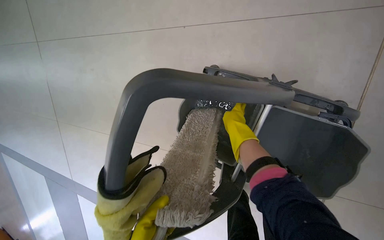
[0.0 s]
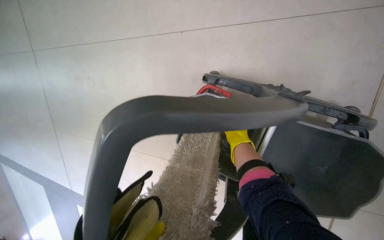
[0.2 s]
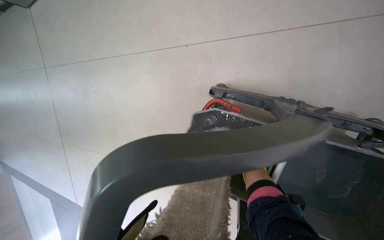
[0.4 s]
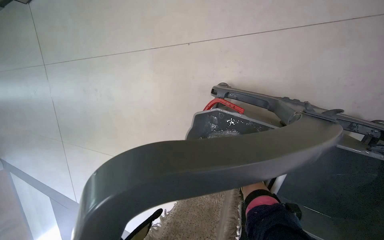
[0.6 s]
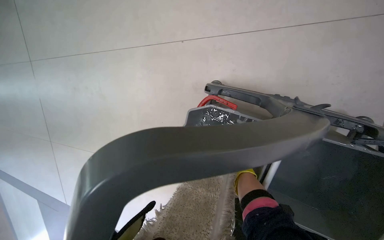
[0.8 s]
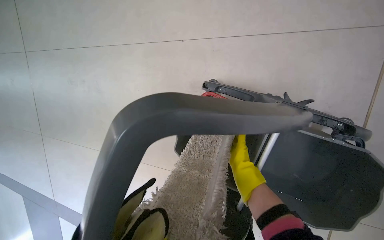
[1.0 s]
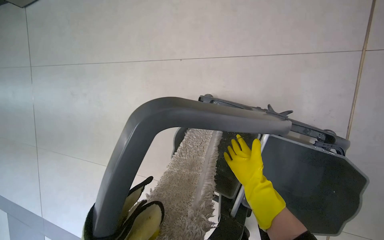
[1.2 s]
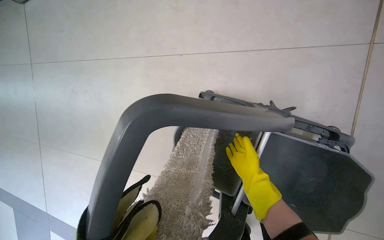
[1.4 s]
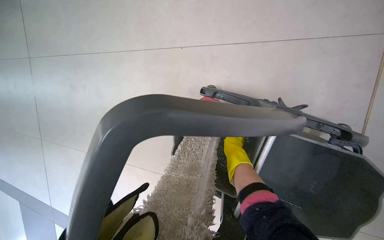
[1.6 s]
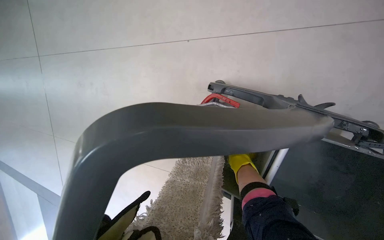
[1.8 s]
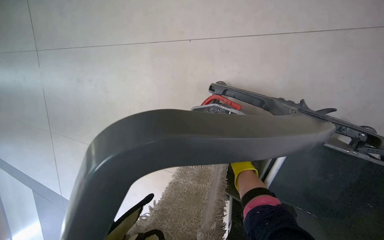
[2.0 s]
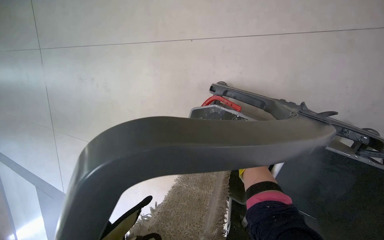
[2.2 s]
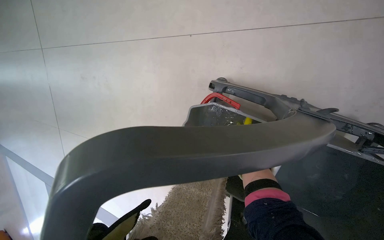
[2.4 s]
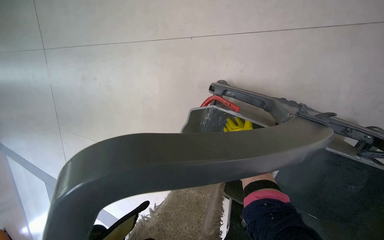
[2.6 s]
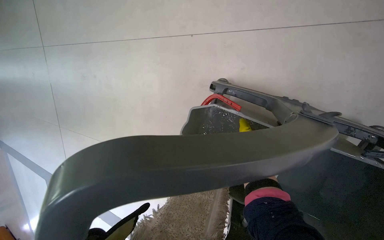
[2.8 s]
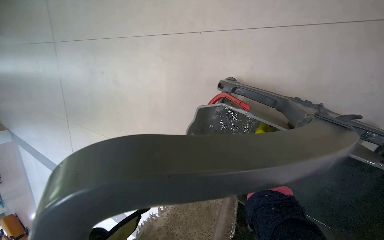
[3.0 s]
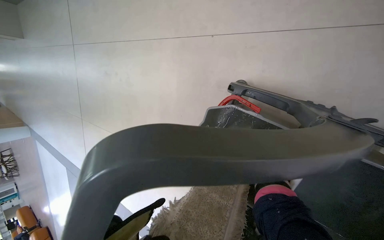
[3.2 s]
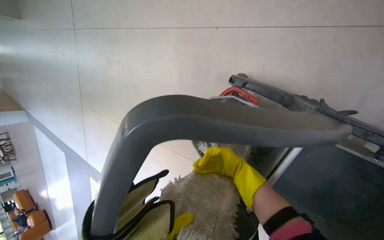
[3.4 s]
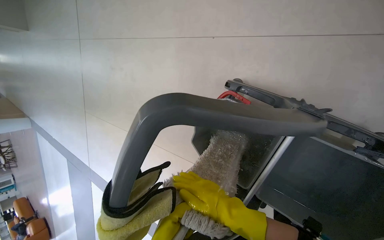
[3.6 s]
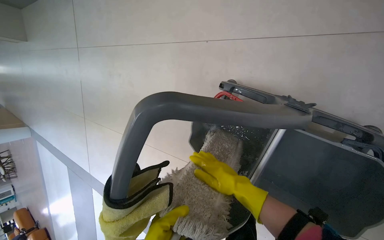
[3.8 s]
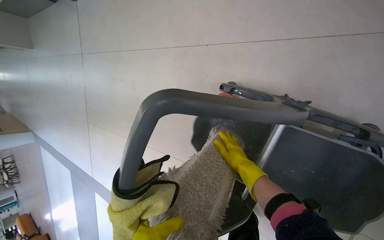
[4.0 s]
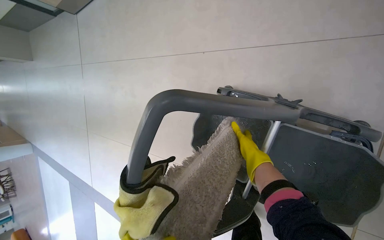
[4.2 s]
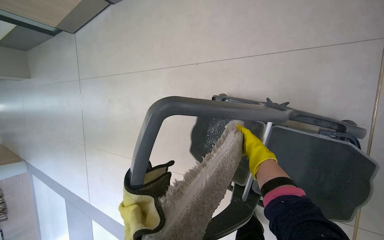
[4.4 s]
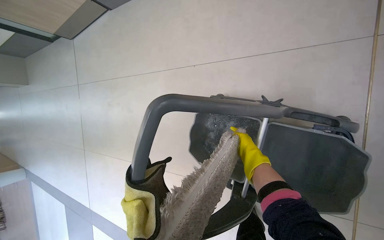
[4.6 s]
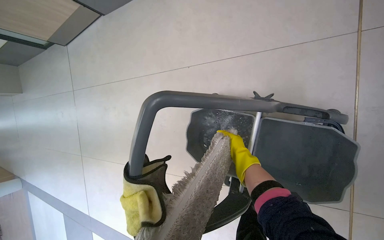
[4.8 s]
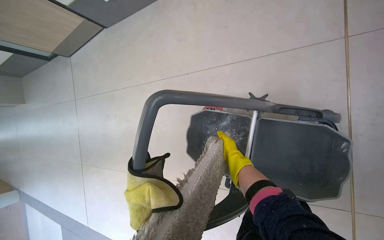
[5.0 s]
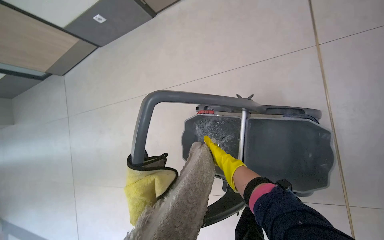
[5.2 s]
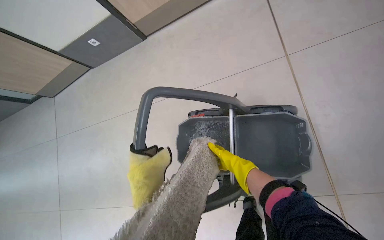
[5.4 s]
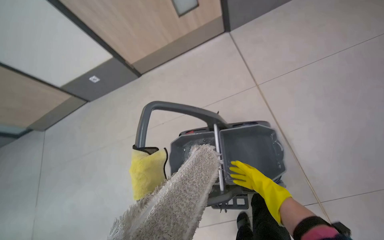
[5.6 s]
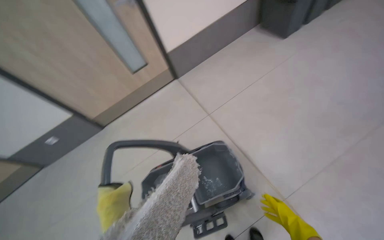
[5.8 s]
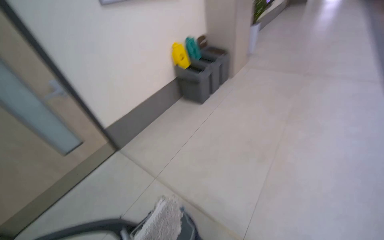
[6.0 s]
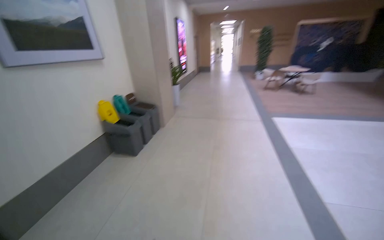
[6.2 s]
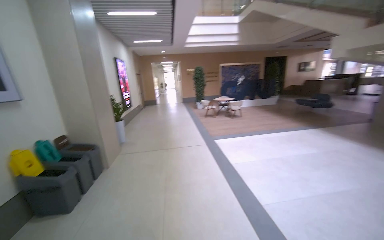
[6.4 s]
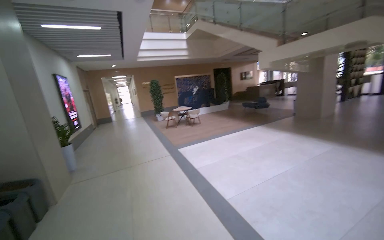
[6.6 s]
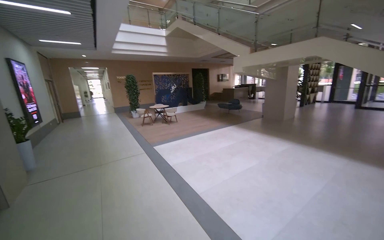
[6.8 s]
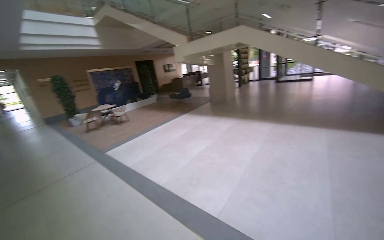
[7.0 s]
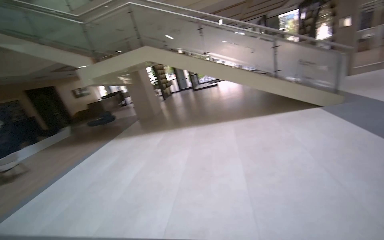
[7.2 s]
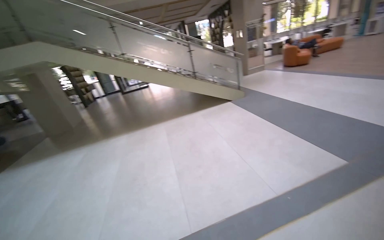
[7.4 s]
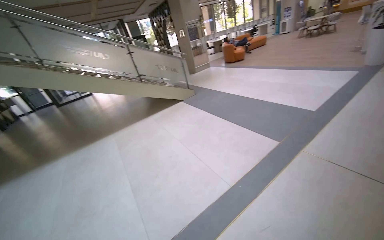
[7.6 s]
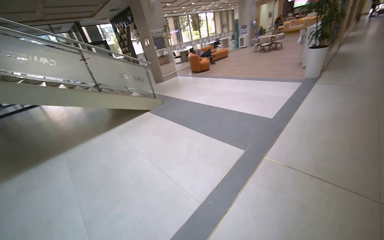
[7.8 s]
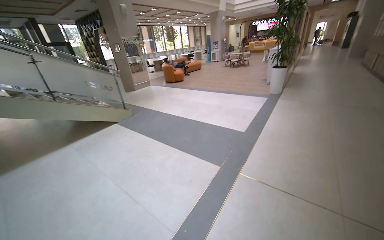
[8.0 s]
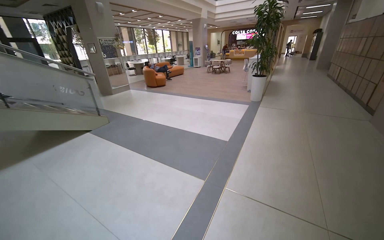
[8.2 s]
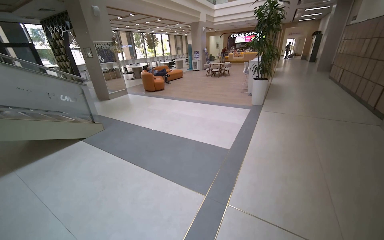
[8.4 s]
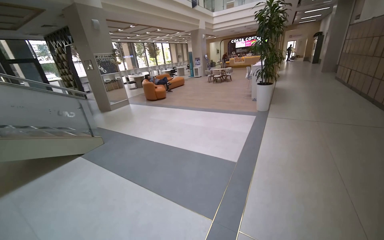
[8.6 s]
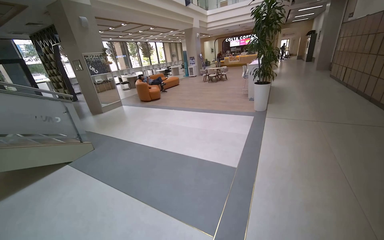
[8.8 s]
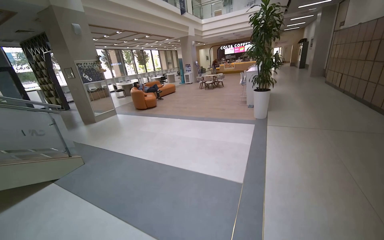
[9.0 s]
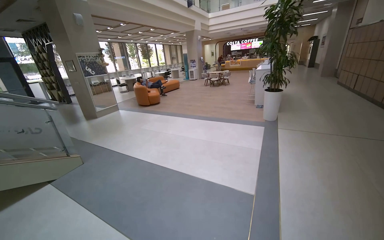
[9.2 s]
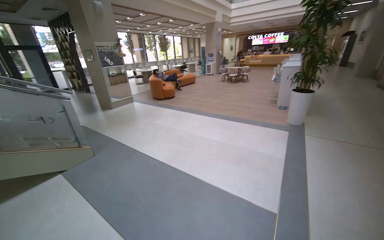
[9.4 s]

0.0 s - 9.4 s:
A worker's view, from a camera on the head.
Job: preparing cleaning supplies.
The whole recording: Washing cloth. The worker washes the cloth.
0.0 s - 1.6 s: The right hand heads farther from the camera, covering roughly 20 cm.
4.8 s - 6.2 s: The camera travels some 90 cm. The head turns to the right by about 75 degrees. The camera pitches upward, by approximately 85 degrees.
6.2 s - 7.8 s: The wearer moves some 1 m. The wearer looks some 145 degrees further to the right. The view tilts about 20 degrees upward.
7.8 s - 9.4 s: The head travels approximately 1.5 m.

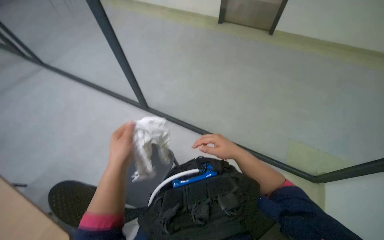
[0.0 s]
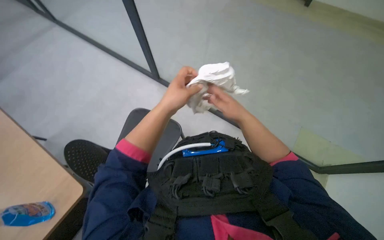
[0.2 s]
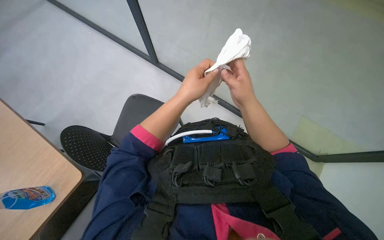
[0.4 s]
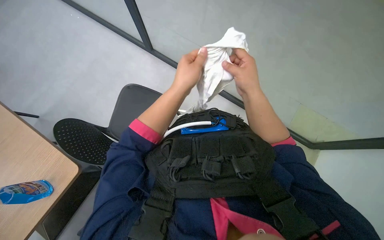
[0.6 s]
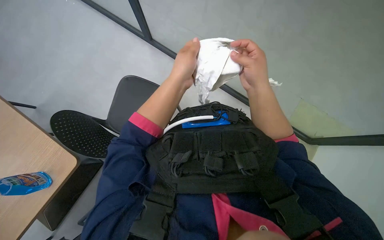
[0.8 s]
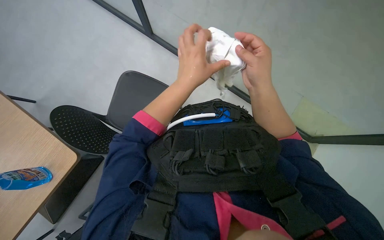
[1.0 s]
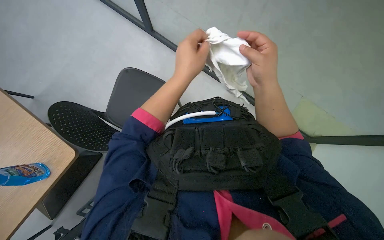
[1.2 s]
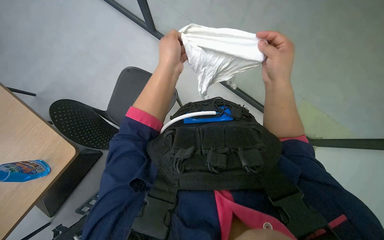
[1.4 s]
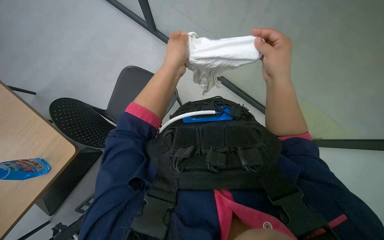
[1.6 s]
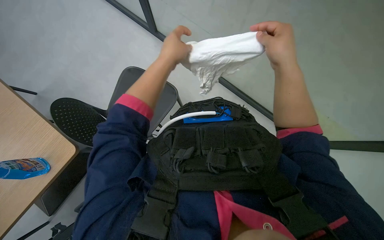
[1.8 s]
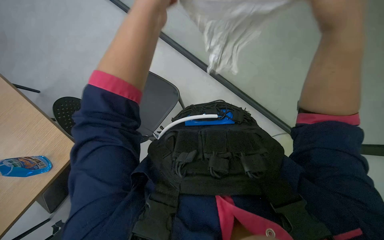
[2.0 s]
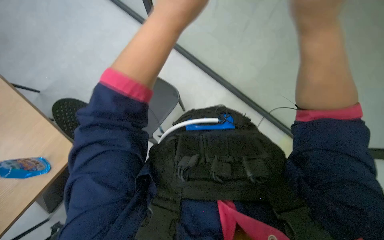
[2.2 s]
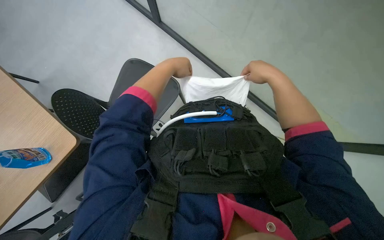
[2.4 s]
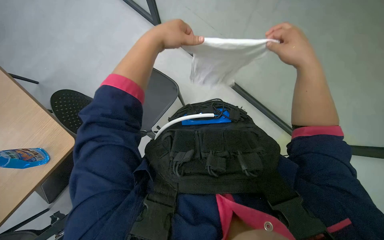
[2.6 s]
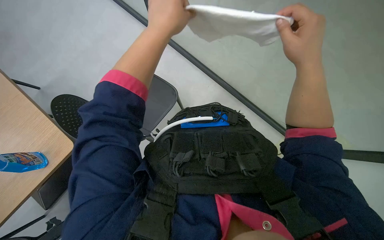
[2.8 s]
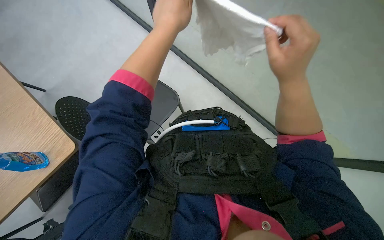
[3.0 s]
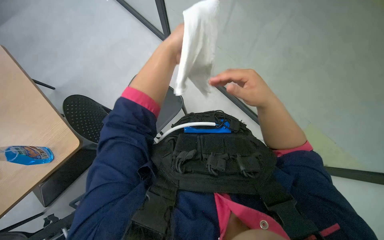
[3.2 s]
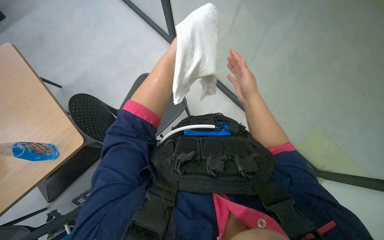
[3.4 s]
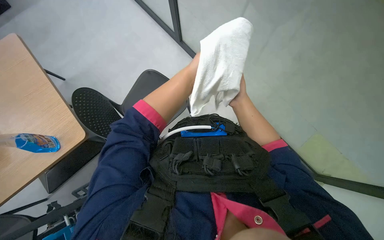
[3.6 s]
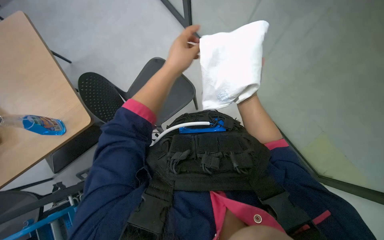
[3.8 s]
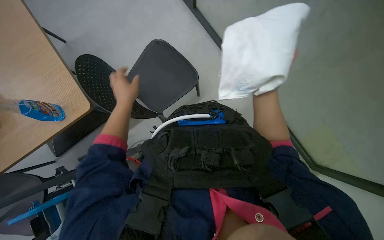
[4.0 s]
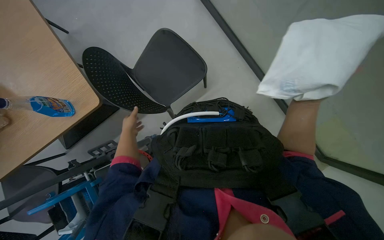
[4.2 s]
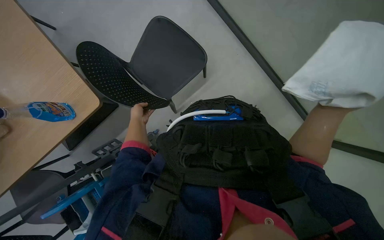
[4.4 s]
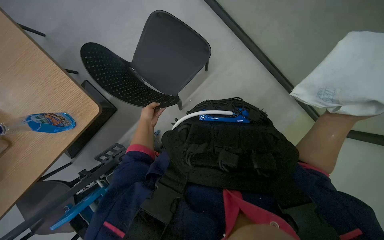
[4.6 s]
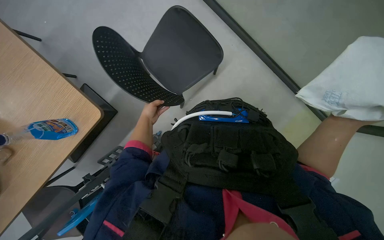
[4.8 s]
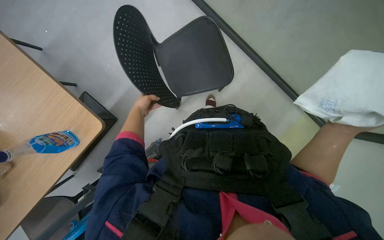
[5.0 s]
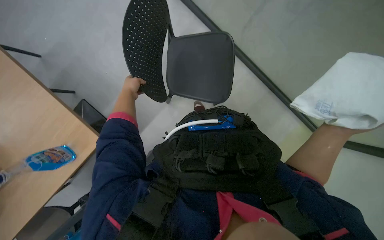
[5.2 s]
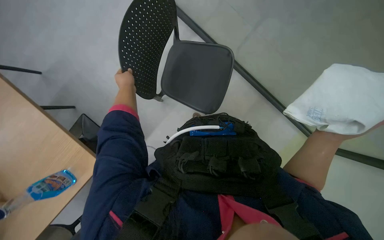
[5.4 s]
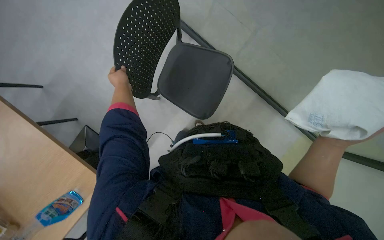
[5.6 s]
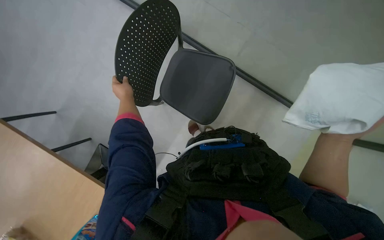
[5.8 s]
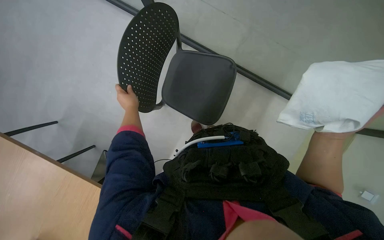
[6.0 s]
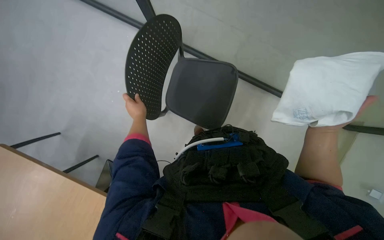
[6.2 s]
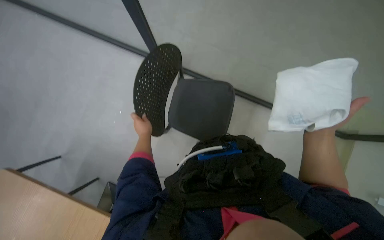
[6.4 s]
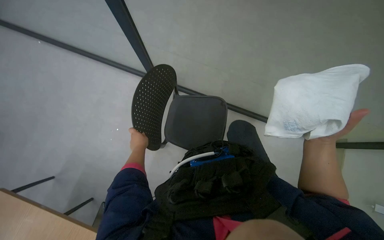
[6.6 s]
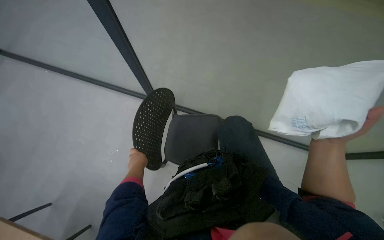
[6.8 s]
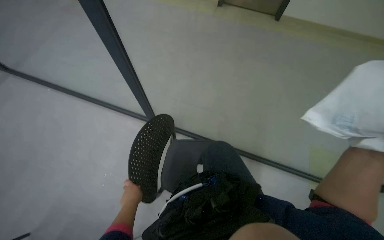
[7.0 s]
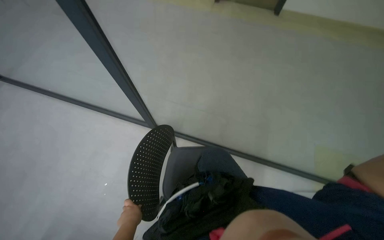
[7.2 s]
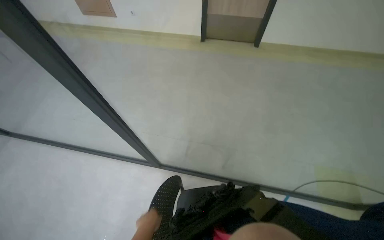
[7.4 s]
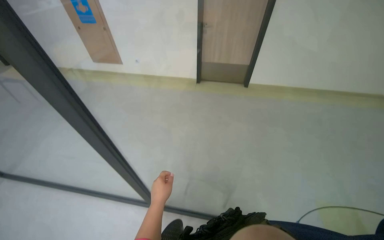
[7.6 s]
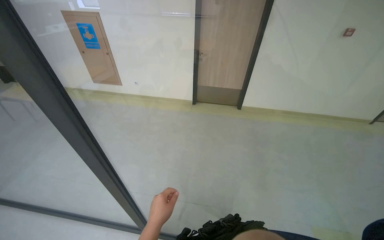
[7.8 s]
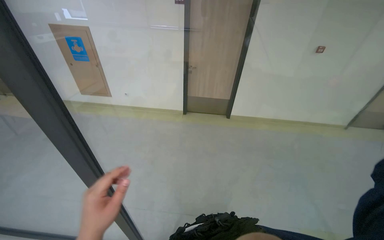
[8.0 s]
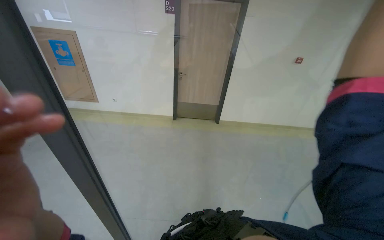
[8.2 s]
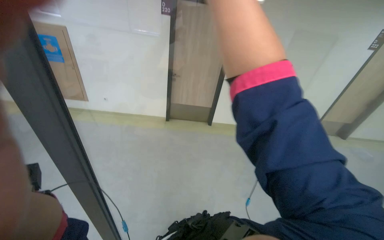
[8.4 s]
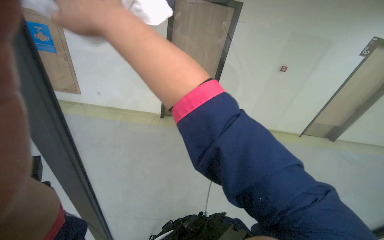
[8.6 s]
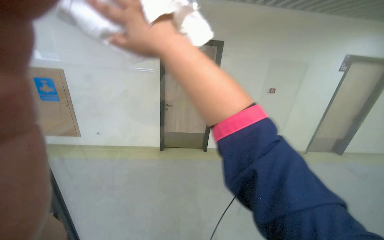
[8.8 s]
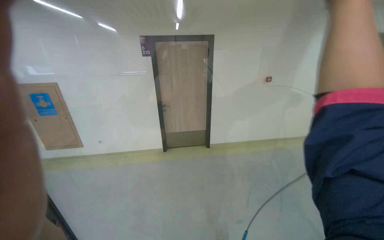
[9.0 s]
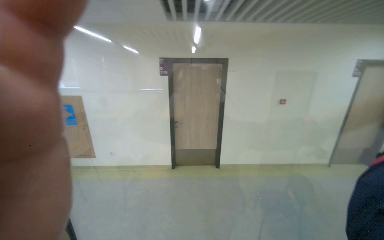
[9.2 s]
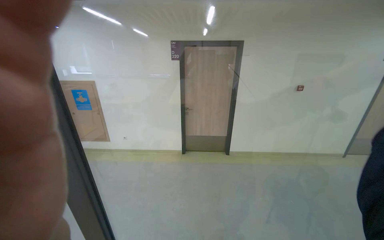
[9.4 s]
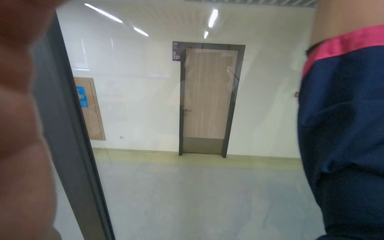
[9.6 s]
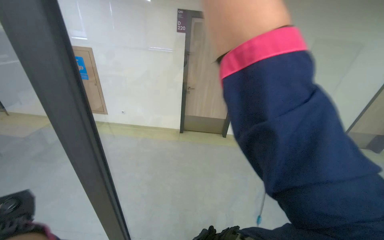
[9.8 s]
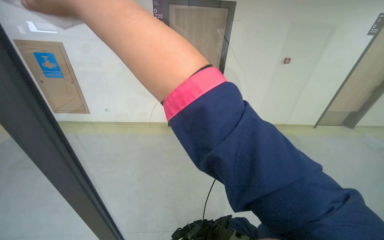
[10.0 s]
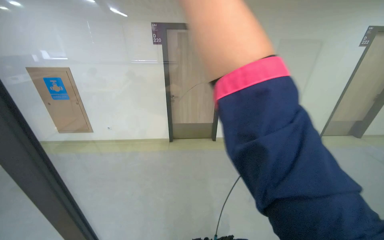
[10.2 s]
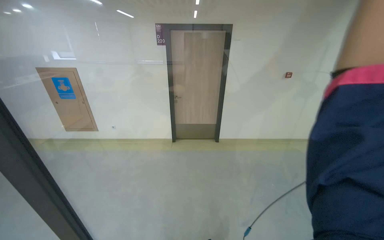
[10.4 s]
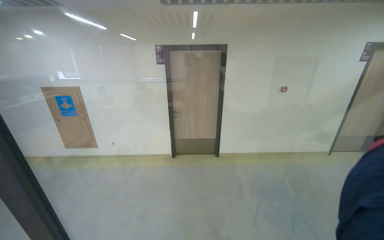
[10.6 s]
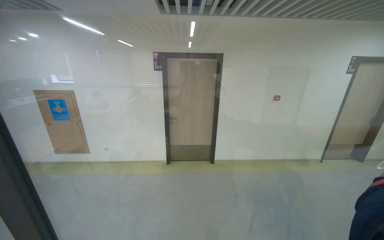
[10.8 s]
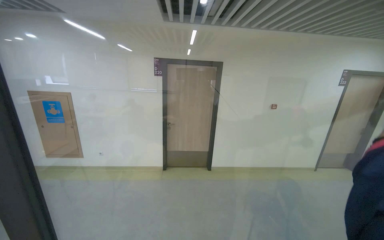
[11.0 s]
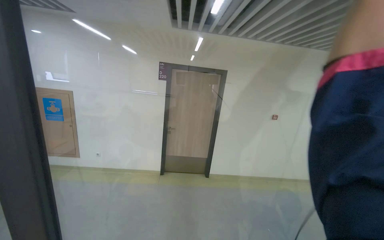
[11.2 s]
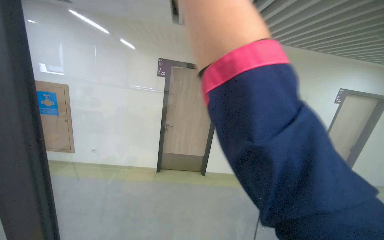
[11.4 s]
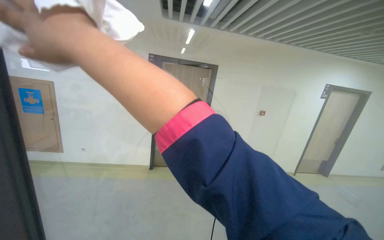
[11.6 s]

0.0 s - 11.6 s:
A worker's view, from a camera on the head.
Job: wiping surfaces.
The whole recording: Cleaning glass partition. The worker prepares the cloth, moves chairs, and wipes the glass partition.
0.0 s - 1.4 s: The view tips downward by roughly 25 degrees. The left hand shifts about 10 cm to the right.
2.8 s - 4.4 s: The camera pitches downward, by approximately 15 degrees. The left hand swings nearer and farther, roughly 35 cm each way, with 2 reversals.
4.4 s - 5.8 s: The left hand shifts some 25 cm up the picture.
5.8 s - 7.2 s: The wearer looks approximately 35 degrees further upward.
